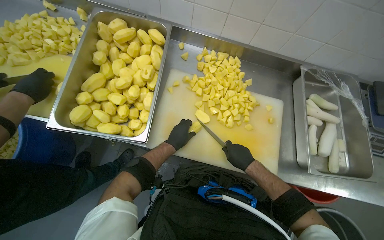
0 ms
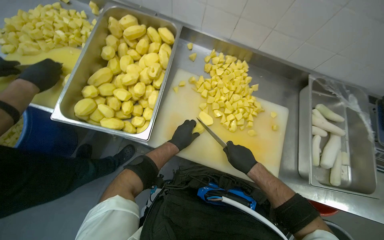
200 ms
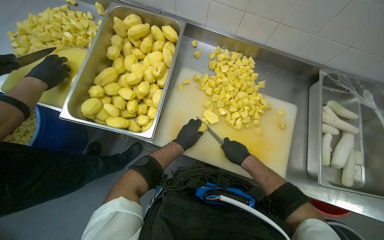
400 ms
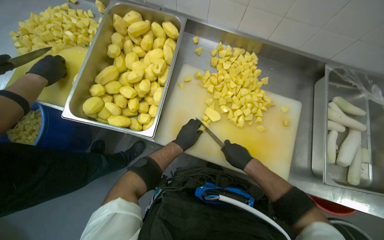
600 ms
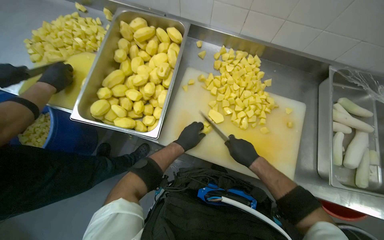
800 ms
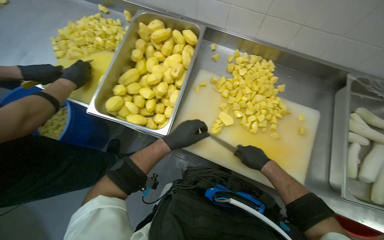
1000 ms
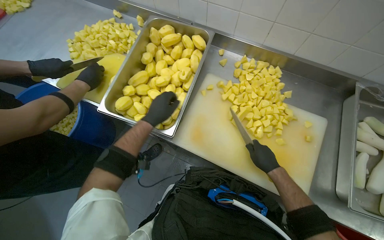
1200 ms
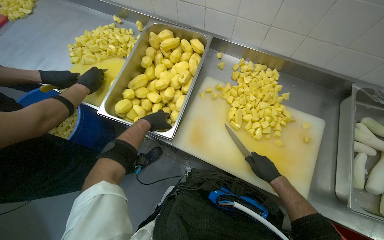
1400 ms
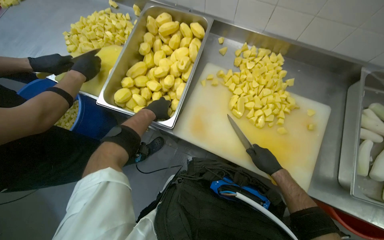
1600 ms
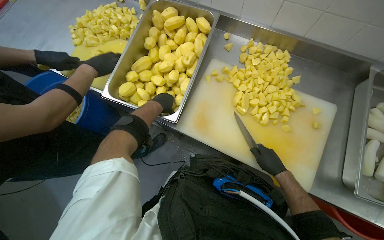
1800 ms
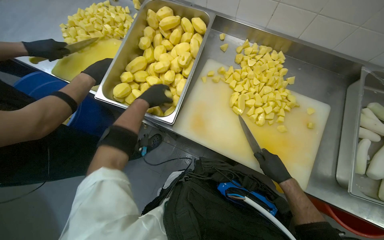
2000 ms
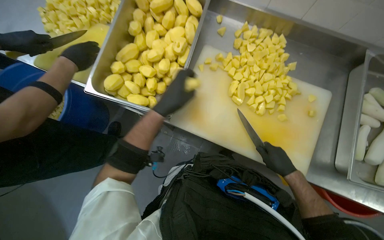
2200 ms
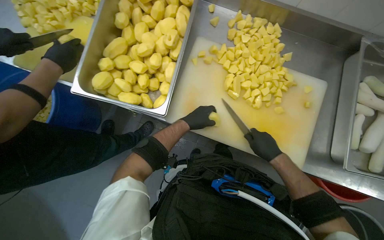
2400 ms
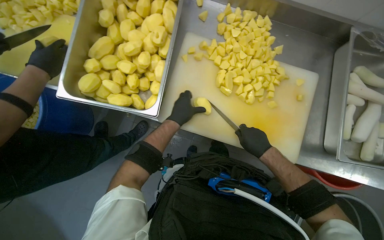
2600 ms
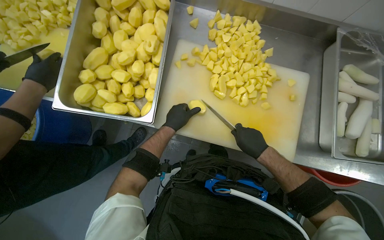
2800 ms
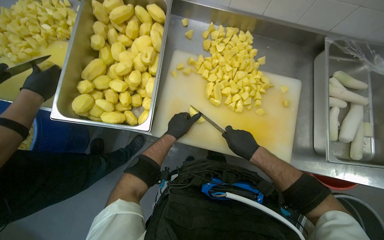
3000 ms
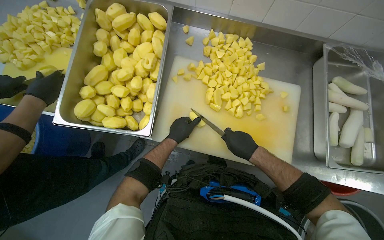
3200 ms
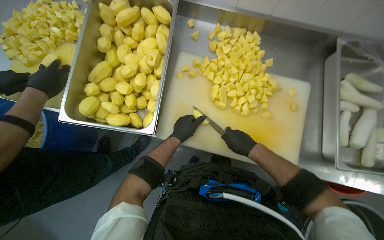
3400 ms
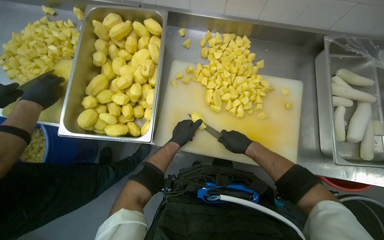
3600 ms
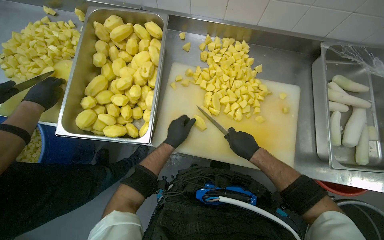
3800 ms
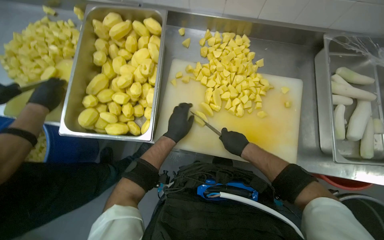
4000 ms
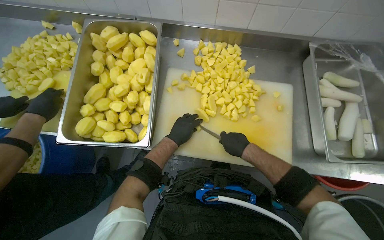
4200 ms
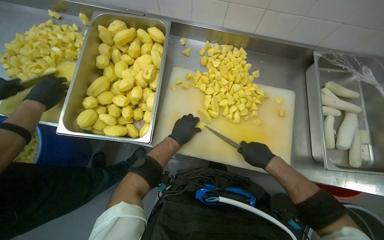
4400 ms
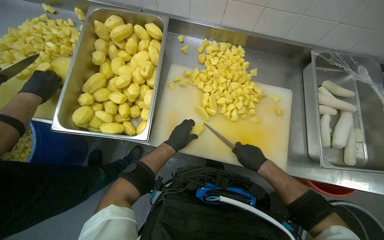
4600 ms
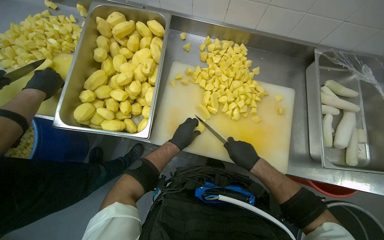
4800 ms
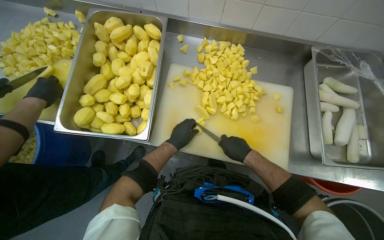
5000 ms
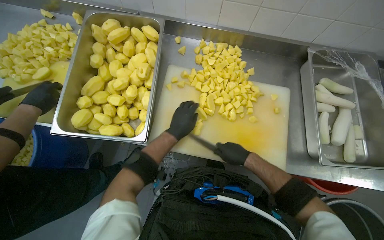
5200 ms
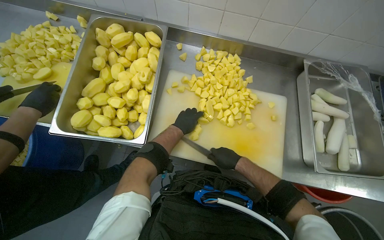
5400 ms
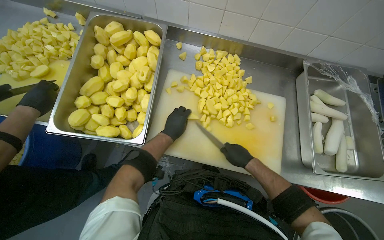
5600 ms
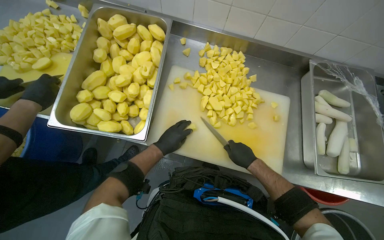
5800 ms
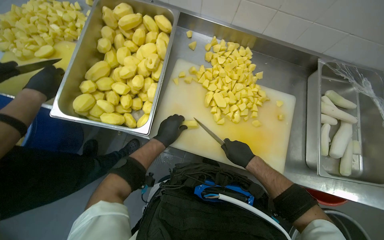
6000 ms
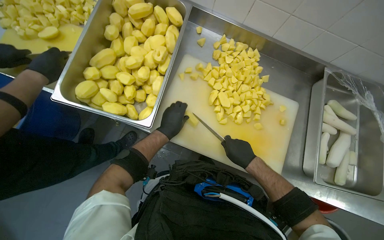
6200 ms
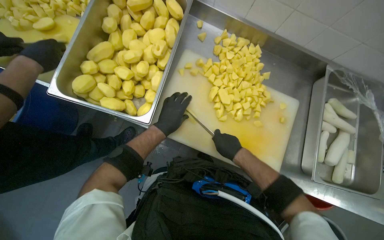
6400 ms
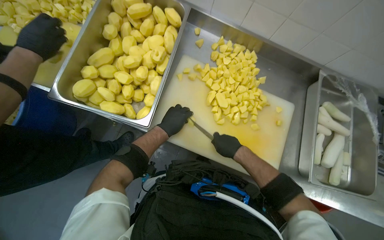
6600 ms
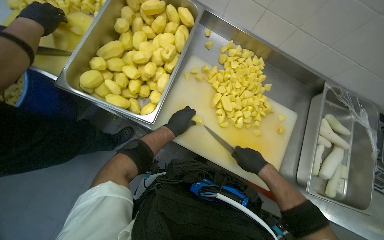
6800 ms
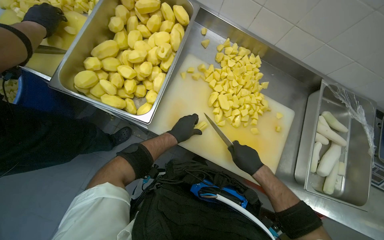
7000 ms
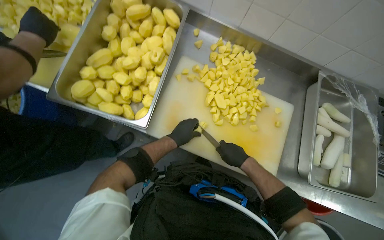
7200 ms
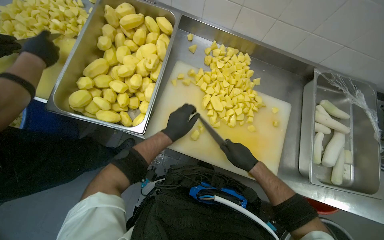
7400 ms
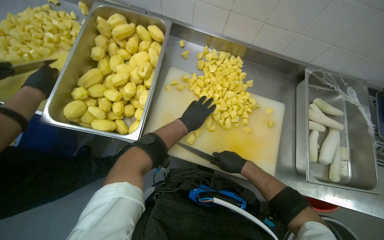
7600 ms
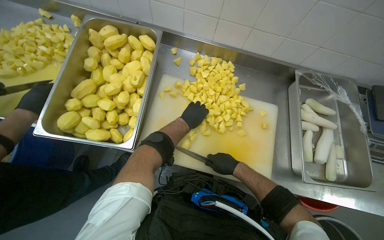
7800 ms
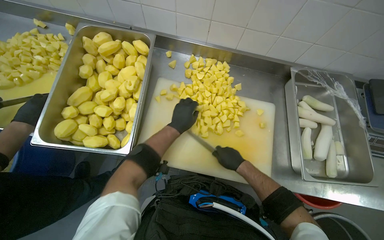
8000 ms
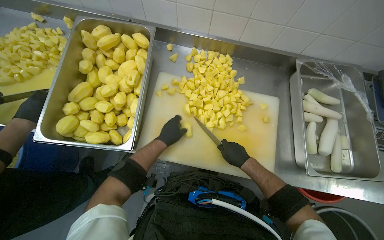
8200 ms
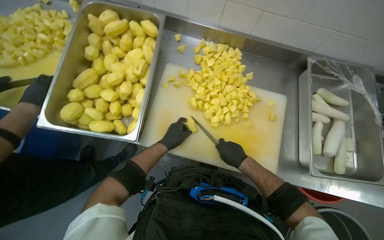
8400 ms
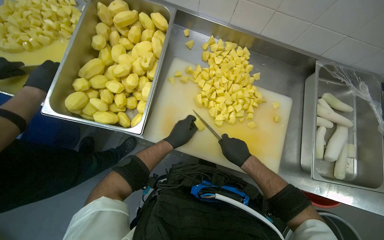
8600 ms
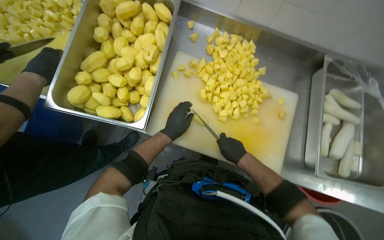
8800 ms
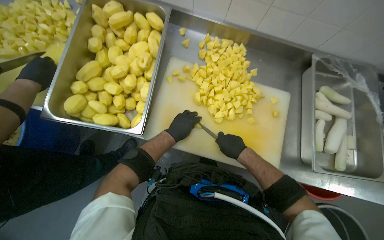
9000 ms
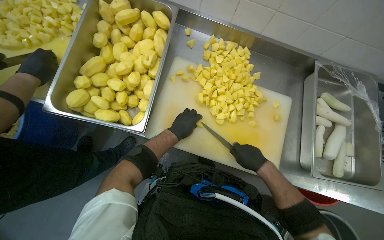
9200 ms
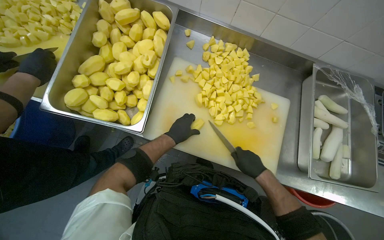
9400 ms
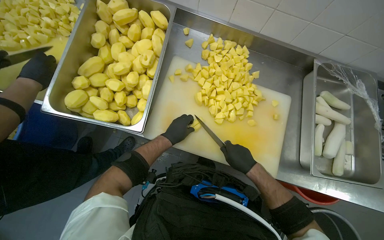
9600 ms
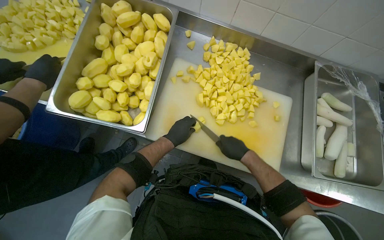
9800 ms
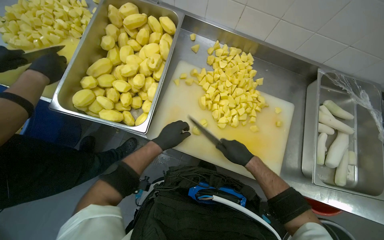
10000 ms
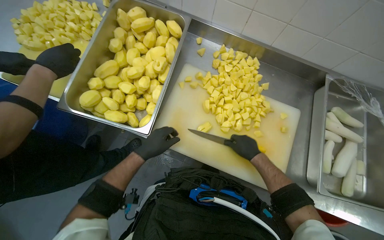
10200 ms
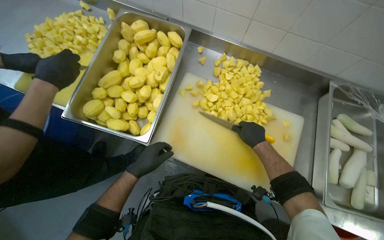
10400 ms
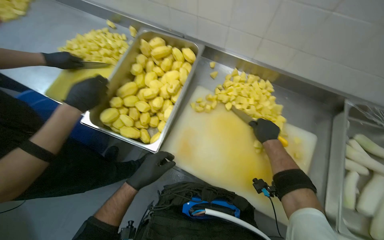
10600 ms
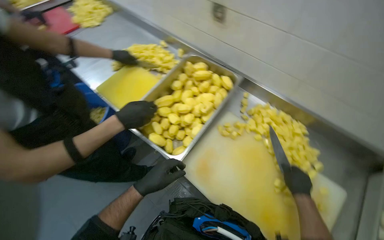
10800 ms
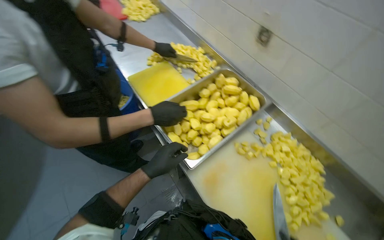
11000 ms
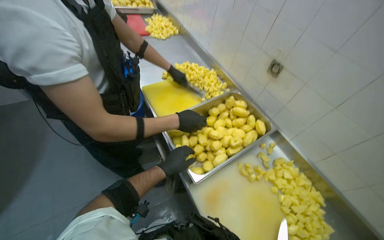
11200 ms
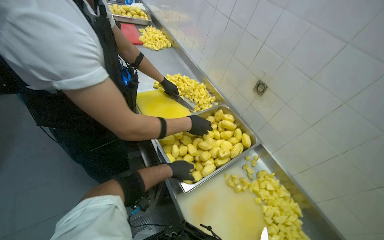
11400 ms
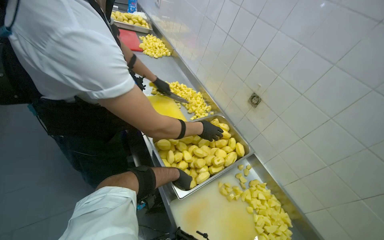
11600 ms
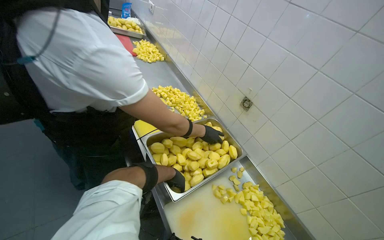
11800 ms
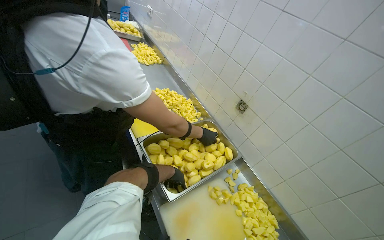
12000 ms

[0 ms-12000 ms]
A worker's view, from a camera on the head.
Job: preparing food.
The whole recording: Cutting potatoes into pieces. The worker cuts peeled potatoes into smaller pieces on a white cutting board.
0 ms to 1600 ms: The left hand is displaced to the left by some 15 cm.
1600 ms to 3000 ms: The left hand travels to the right by some 15 cm.
3000 ms to 6000 ms: The hands make small movements and keep their place.
6000 ms to 7600 ms: The left hand moves to the right, approximately 15 cm.
9000 ms to 10400 ms: The left hand heads to the left and nearer to the camera, covering approximately 15 cm.
10400 ms to 12000 ms: The view tips upward by some 30 degrees. The scene turns some 45 degrees clockwise in the picture.

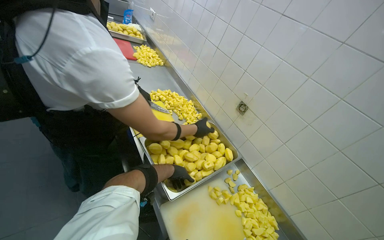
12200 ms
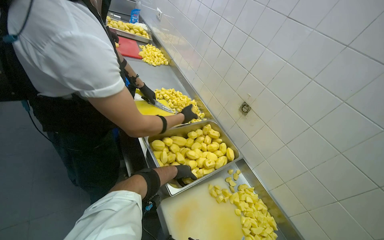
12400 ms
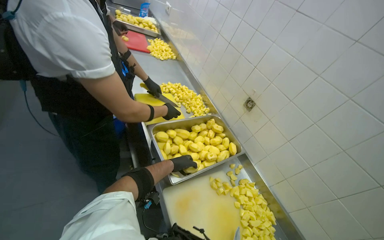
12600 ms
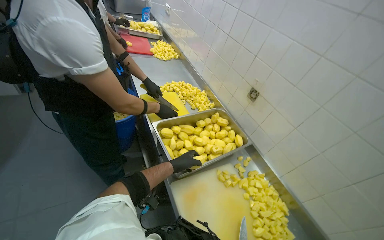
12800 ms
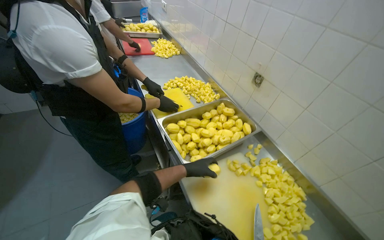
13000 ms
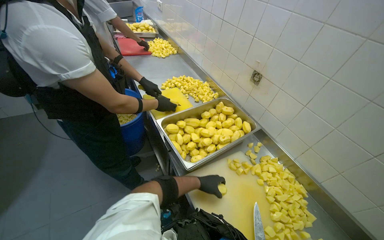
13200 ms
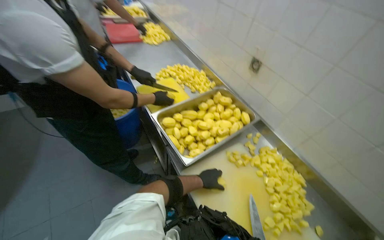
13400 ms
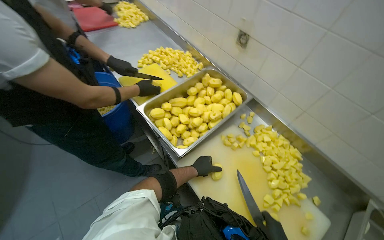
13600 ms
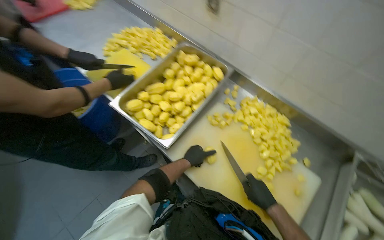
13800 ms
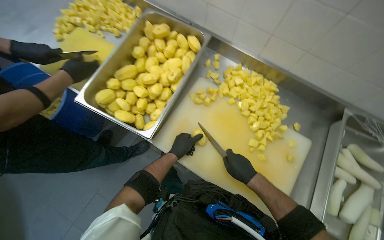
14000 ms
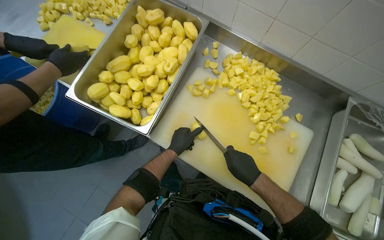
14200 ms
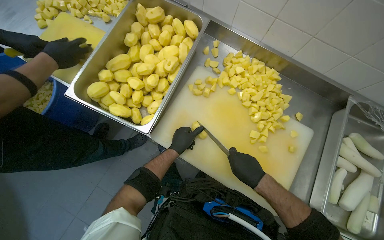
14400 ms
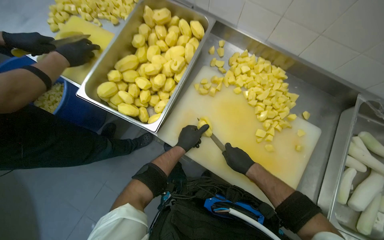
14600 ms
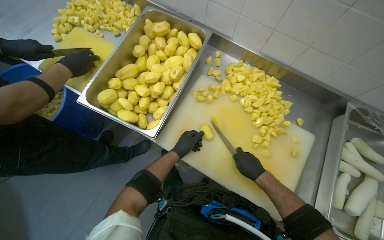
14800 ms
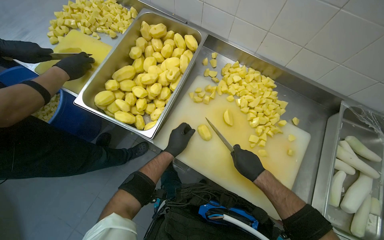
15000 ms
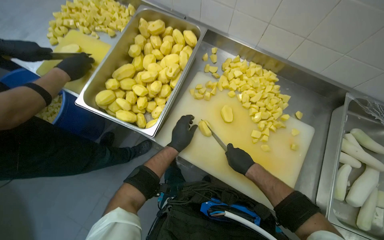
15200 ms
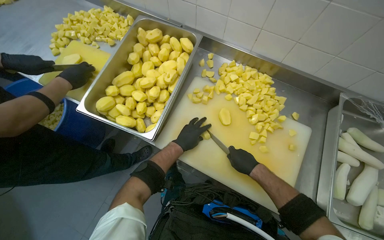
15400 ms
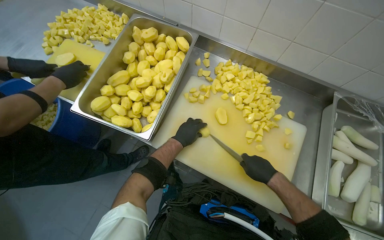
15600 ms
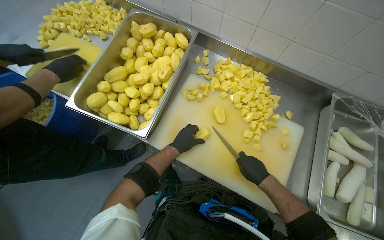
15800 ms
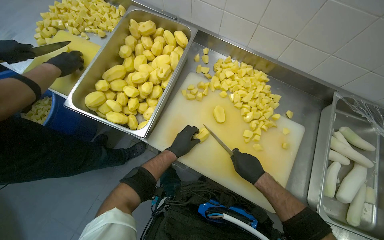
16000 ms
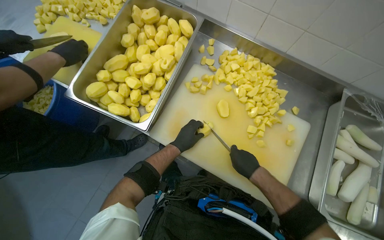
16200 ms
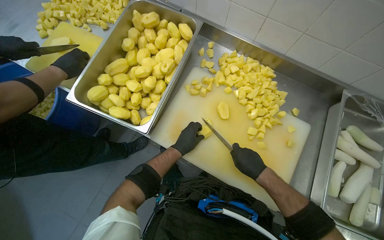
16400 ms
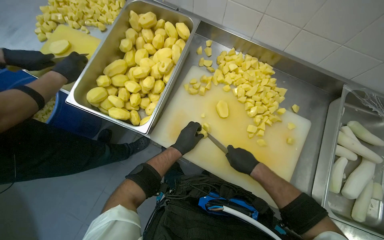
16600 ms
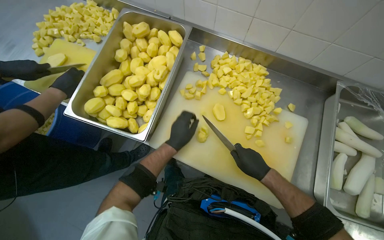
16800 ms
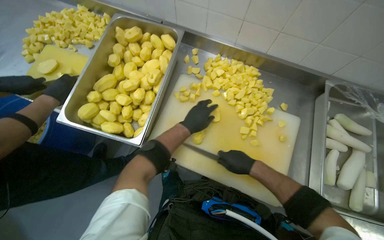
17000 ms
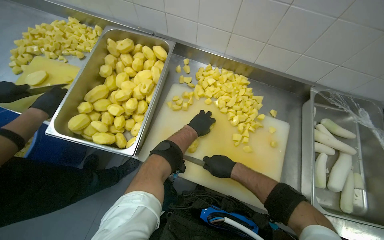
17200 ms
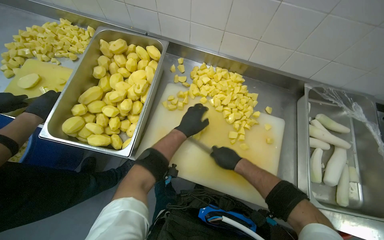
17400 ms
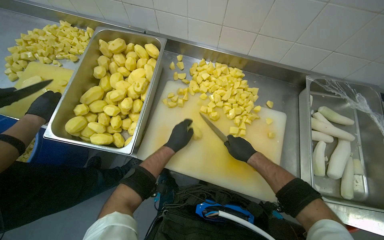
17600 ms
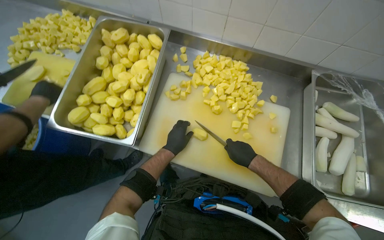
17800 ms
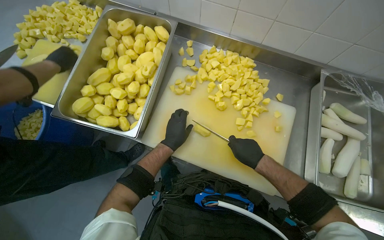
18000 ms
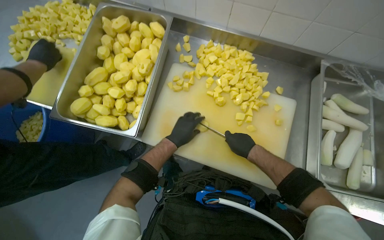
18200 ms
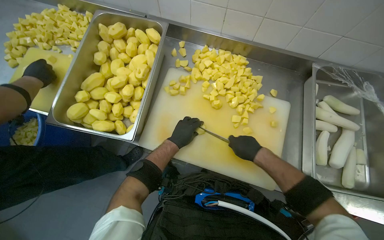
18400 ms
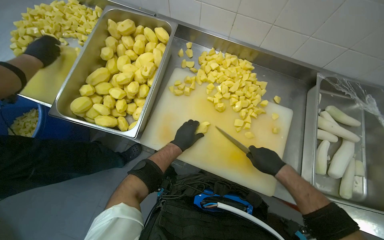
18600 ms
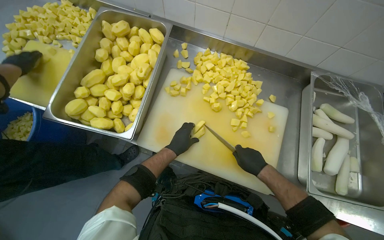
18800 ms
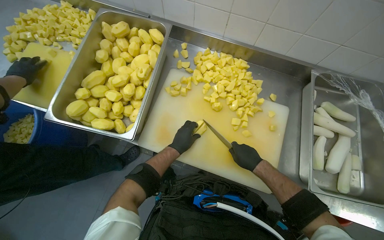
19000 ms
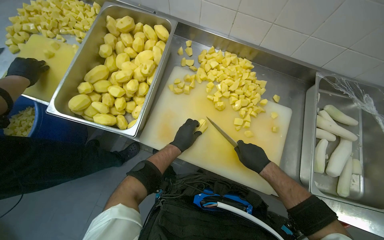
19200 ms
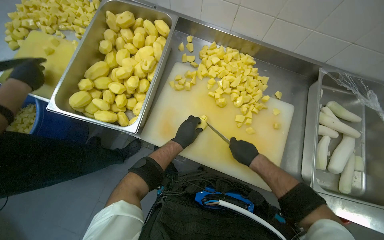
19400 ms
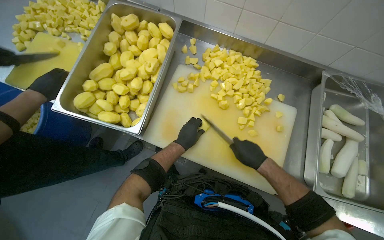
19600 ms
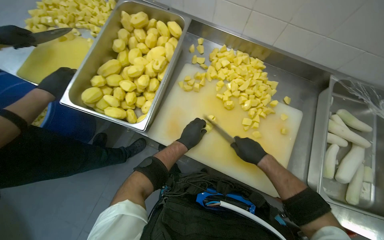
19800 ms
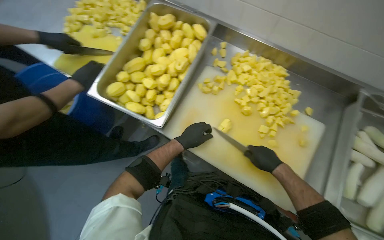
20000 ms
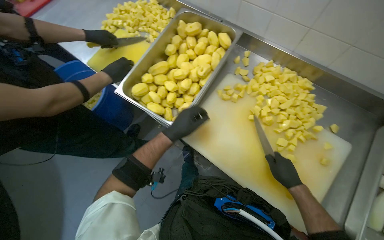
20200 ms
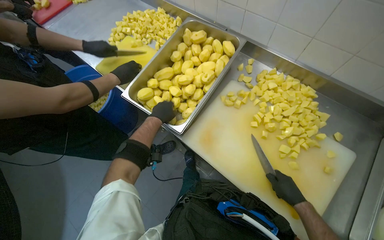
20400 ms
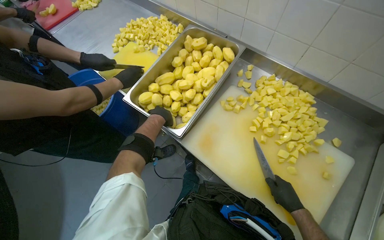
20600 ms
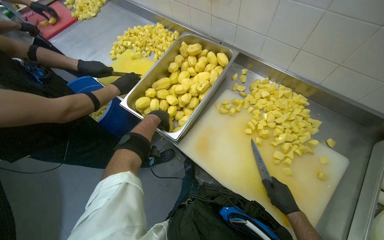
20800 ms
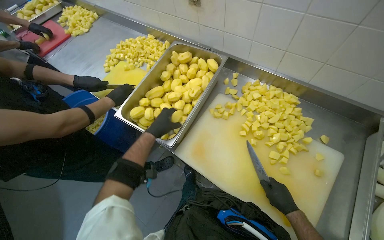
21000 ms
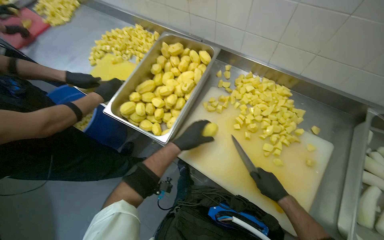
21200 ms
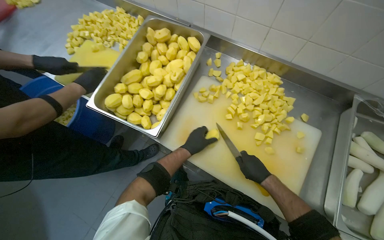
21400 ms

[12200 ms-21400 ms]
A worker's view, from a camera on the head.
Job: preparing food.
The whole recording: Cutting potatoes into pieces. The worker cuts peeled potatoes into smaller pieces on a white cutting board.
12200 ms to 13800 ms: The wearer looks some 20 degrees further downward. The scene turns approximately 25 degrees counterclockwise in the picture.
15200 ms to 16800 ms: The hands are busy where they are.
18400 ms to 19800 ms: The hands stay close to where they were, moving slightly.
19800 ms to 21400 ms: The left hand goes to the left and returns, about 20 cm each way.
